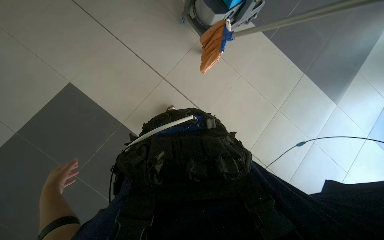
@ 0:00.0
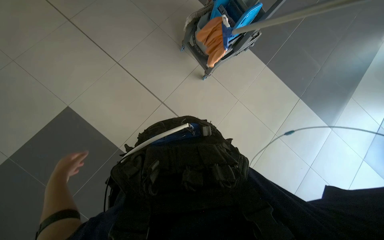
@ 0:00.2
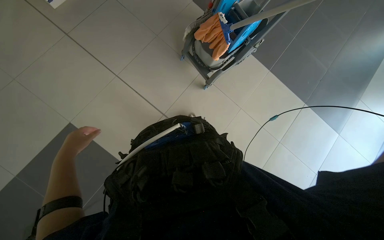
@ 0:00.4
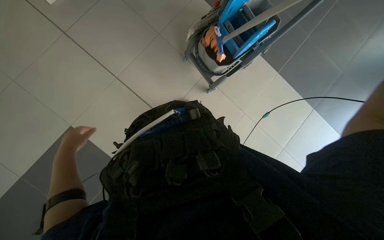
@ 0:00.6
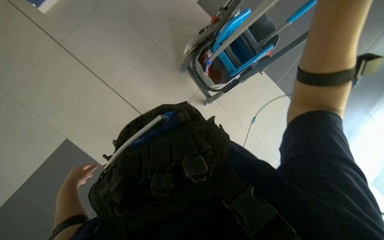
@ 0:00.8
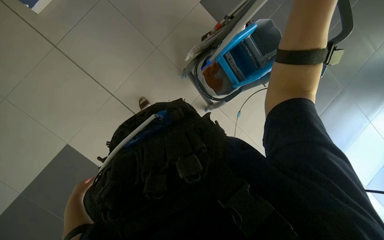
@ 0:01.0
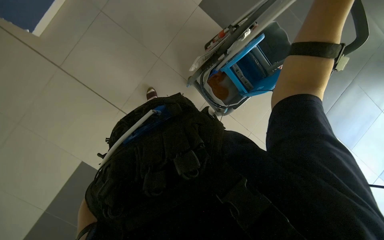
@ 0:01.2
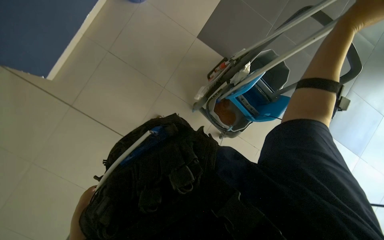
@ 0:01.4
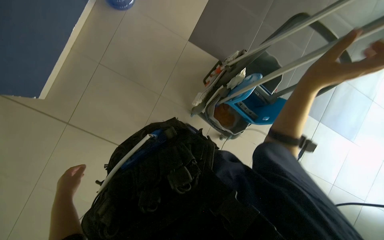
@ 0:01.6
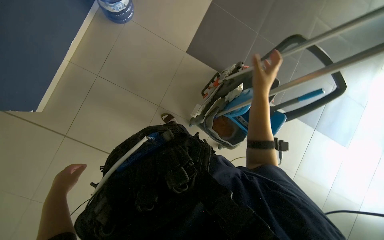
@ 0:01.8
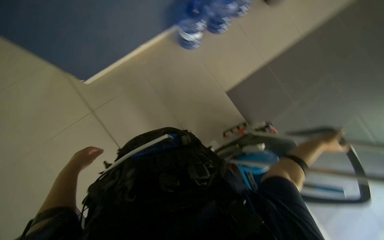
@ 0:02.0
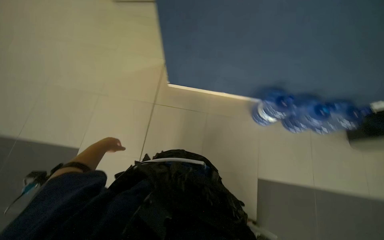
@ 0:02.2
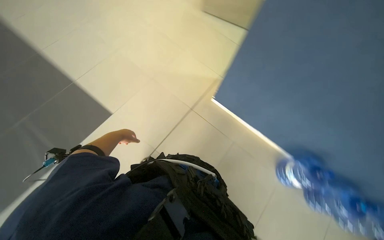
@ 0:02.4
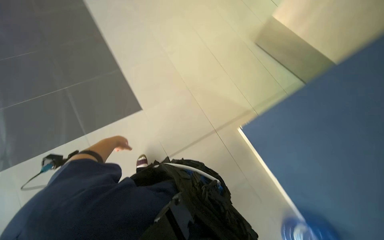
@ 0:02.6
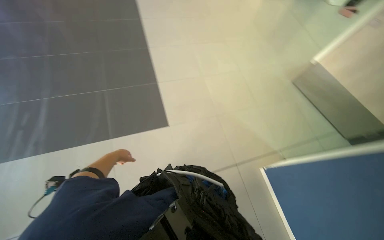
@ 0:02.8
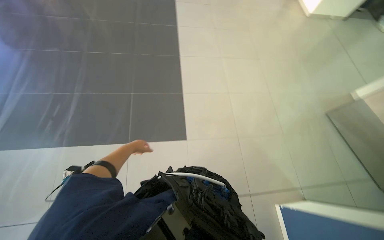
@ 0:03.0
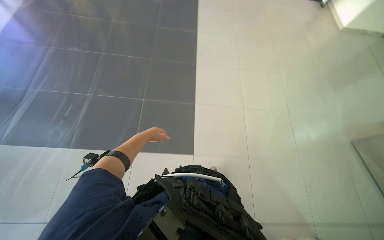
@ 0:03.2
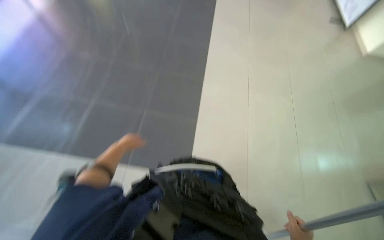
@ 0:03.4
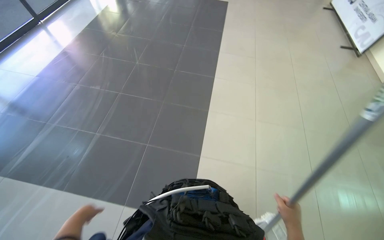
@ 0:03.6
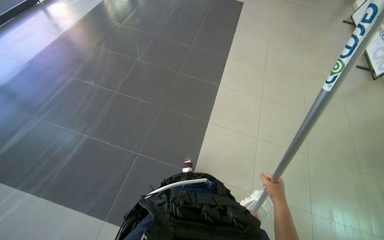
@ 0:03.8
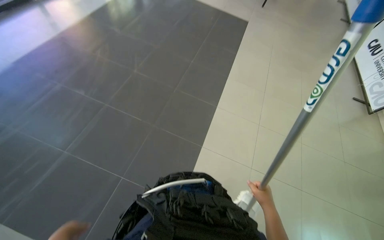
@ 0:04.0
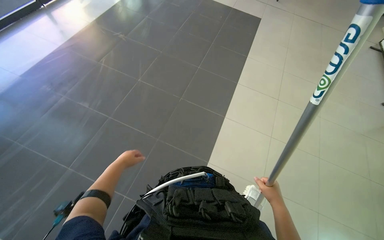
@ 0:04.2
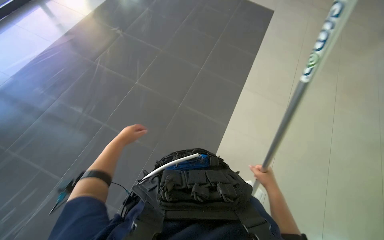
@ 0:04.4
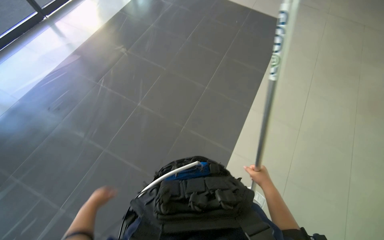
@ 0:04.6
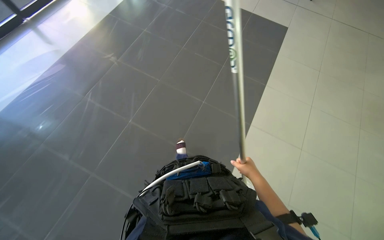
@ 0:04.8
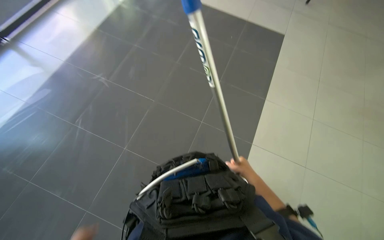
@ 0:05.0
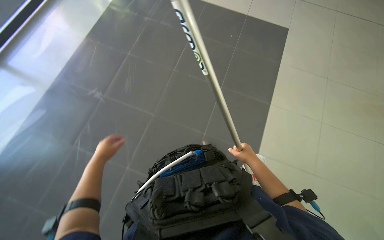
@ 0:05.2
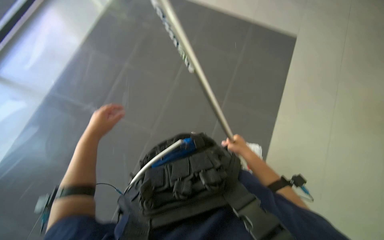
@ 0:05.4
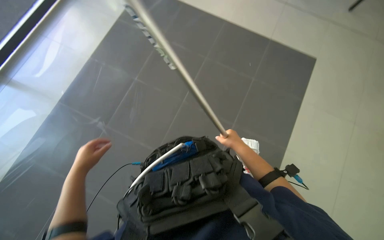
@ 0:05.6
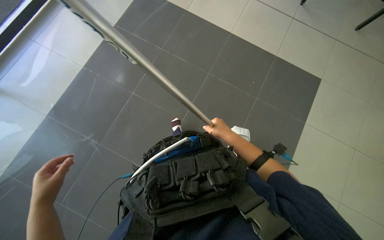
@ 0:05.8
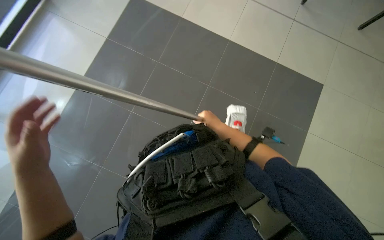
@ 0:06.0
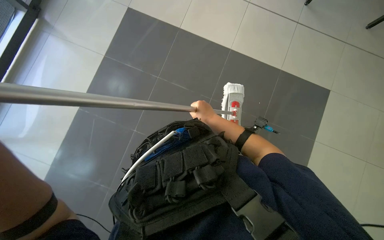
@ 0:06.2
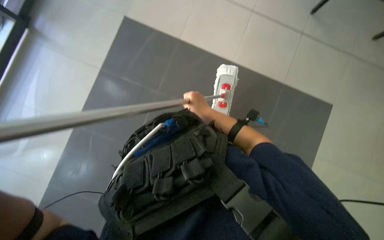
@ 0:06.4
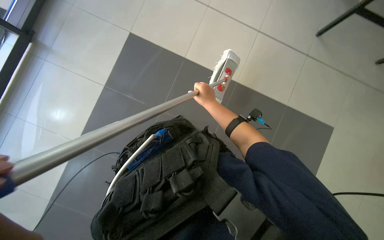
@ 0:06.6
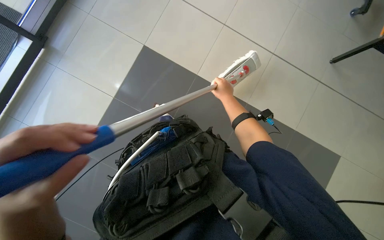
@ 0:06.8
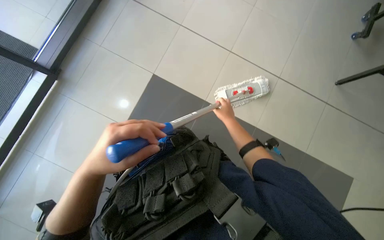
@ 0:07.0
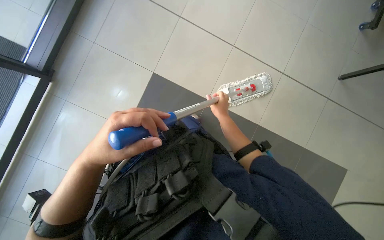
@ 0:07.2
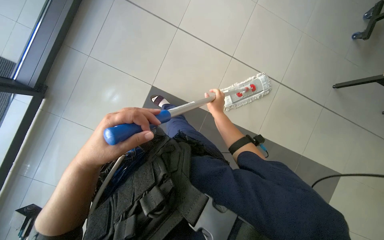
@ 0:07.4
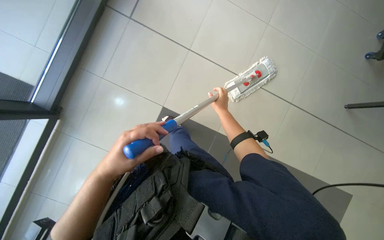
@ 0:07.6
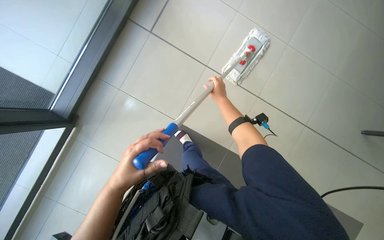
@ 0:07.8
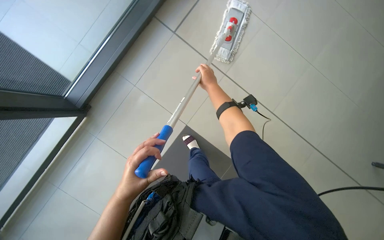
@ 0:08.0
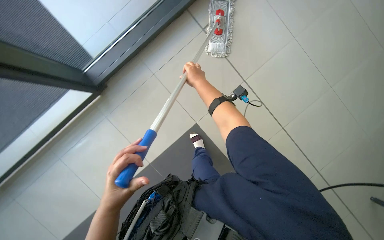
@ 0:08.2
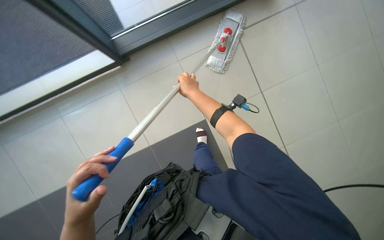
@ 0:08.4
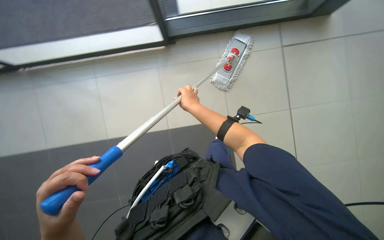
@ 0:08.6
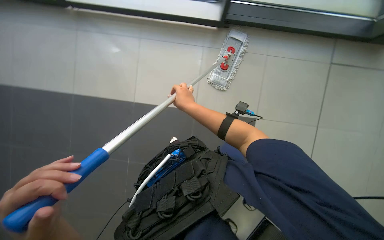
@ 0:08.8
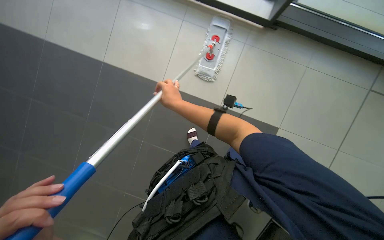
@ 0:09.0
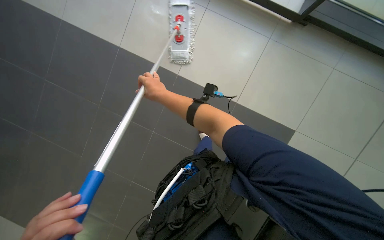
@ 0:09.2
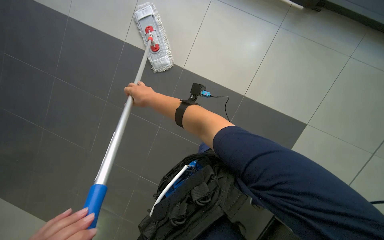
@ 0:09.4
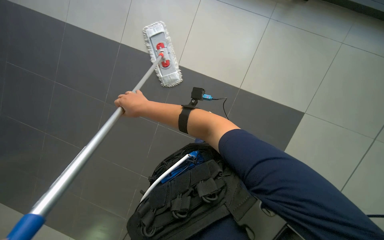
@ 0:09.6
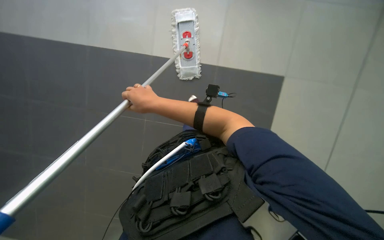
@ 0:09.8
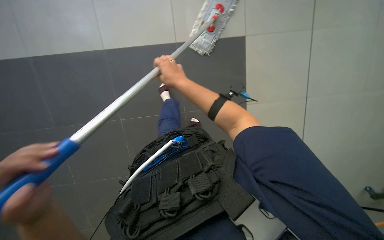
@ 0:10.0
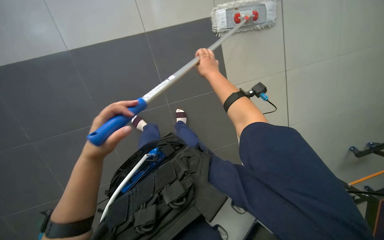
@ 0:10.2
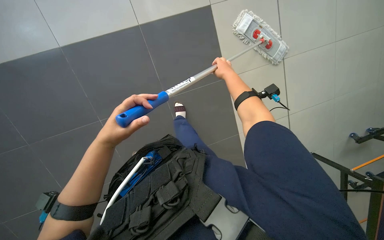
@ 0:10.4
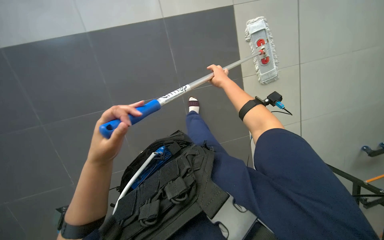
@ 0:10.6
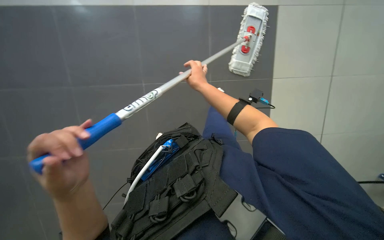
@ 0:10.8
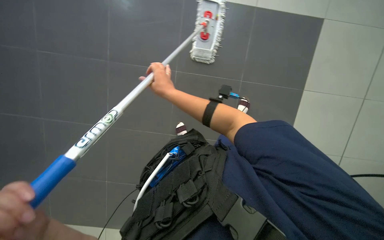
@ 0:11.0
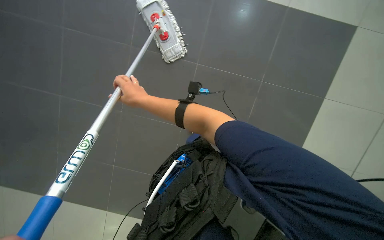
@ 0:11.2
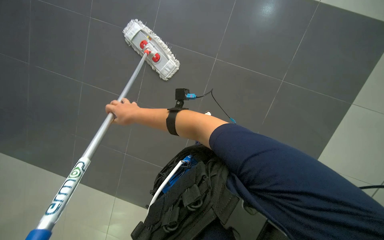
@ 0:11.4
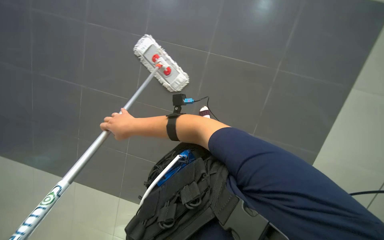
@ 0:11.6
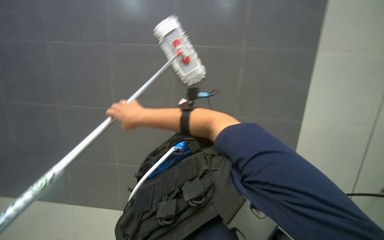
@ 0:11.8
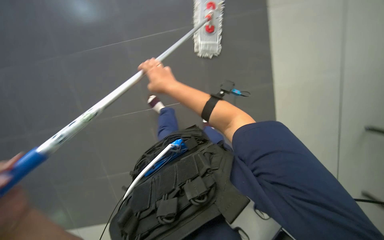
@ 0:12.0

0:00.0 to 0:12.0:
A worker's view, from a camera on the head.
Job: mopping floor.
The whole recording: Mopping floor. The worker continues mopping the tiled floor with a white mop head.
0:00.0 to 0:01.6: The view tips upward by some 25 degrees. The left hand swings up and down the picture, some 25 cm each way, with 2 reversals.
0:01.6 to 0:03.0: The wearer's head swings approximately 140 degrees to the left. The view tips upward by approximately 65 degrees.
0:03.0 to 0:04.4: The camera is carried about 1 m. The head turns to the left by roughly 25 degrees.
0:04.4 to 0:06.0: The head travels approximately 90 cm.
0:07.6 to 0:09.0: The right hand shifts some 15 cm nearer to the camera and to the left.

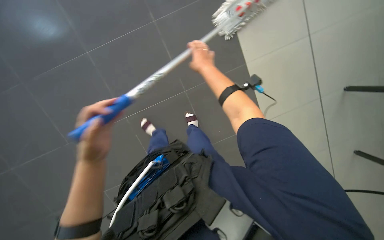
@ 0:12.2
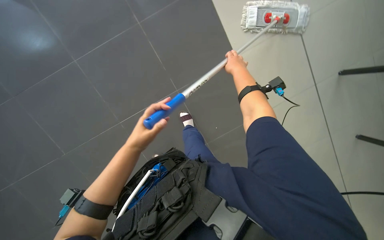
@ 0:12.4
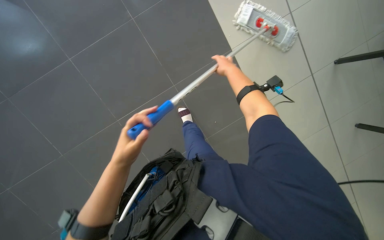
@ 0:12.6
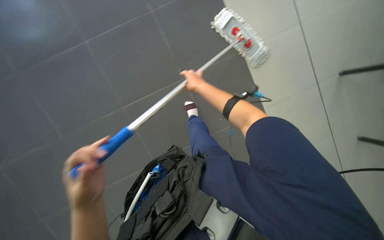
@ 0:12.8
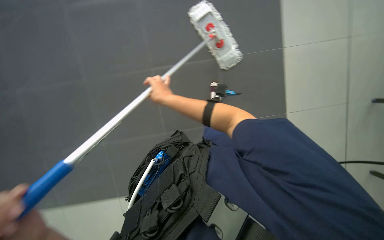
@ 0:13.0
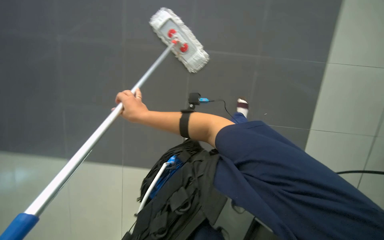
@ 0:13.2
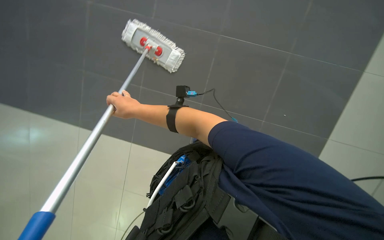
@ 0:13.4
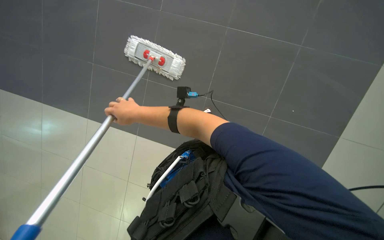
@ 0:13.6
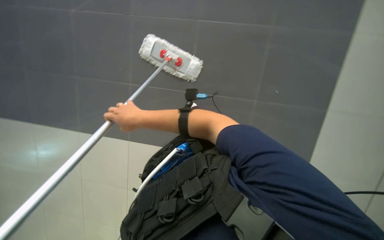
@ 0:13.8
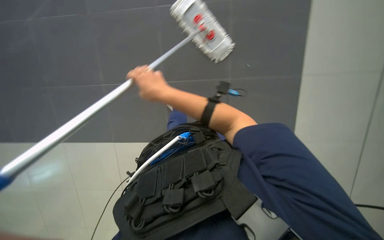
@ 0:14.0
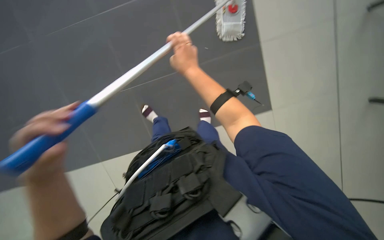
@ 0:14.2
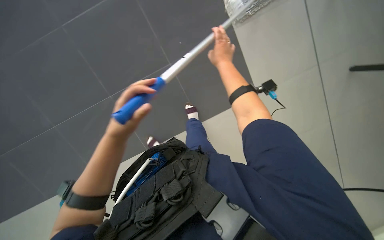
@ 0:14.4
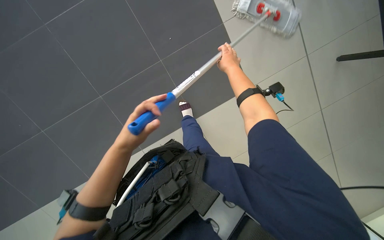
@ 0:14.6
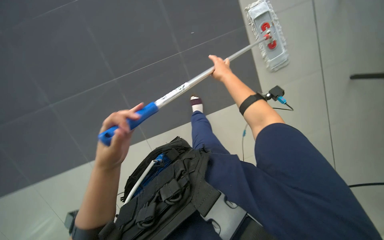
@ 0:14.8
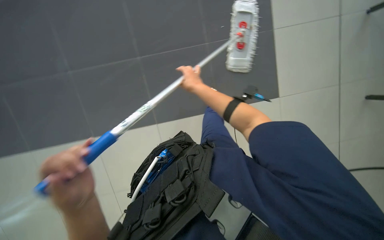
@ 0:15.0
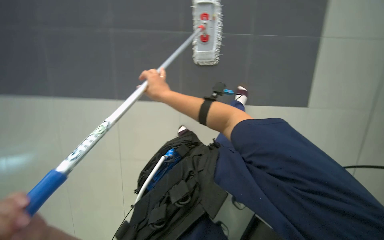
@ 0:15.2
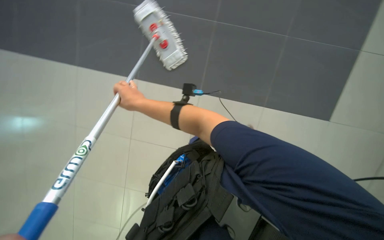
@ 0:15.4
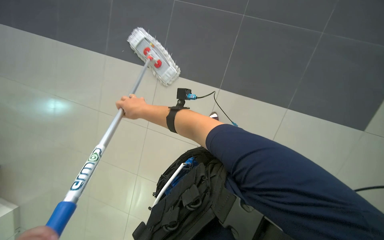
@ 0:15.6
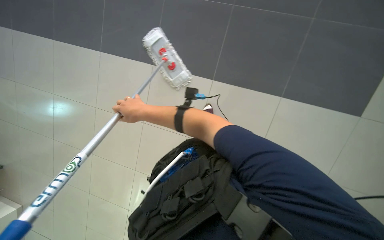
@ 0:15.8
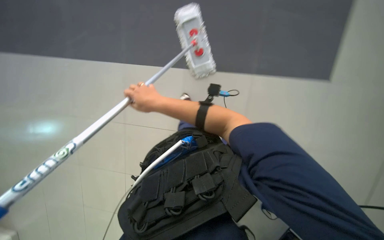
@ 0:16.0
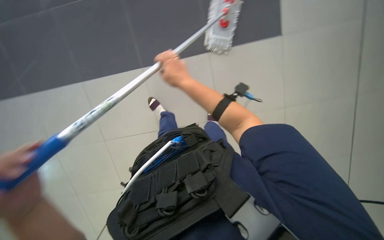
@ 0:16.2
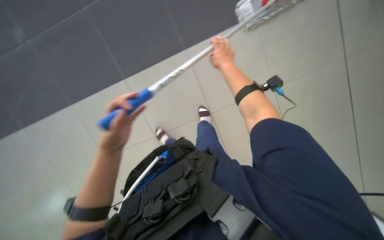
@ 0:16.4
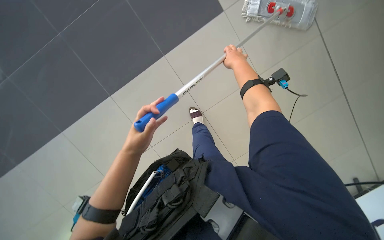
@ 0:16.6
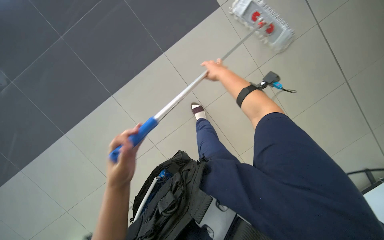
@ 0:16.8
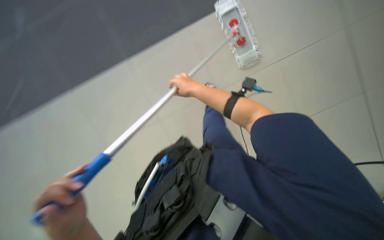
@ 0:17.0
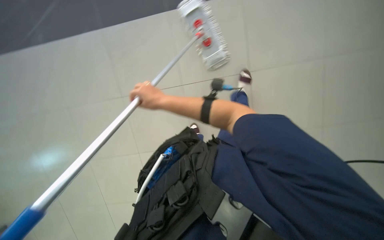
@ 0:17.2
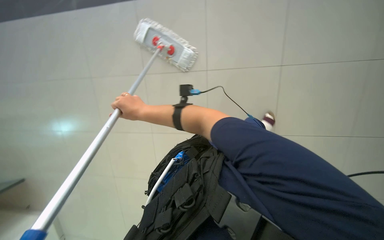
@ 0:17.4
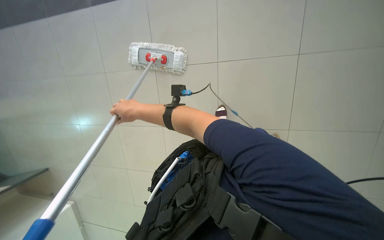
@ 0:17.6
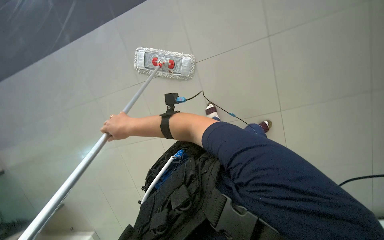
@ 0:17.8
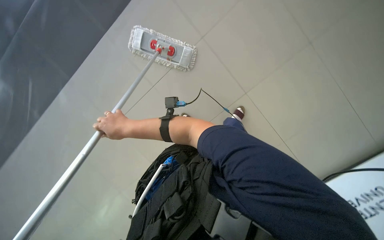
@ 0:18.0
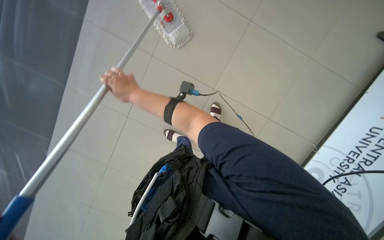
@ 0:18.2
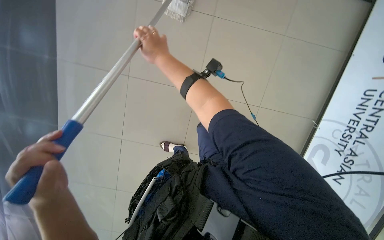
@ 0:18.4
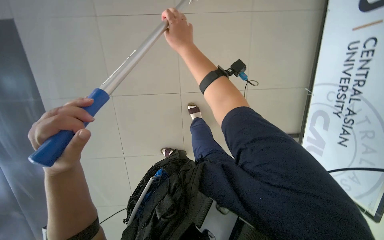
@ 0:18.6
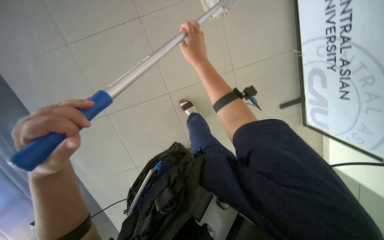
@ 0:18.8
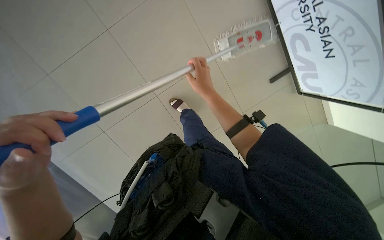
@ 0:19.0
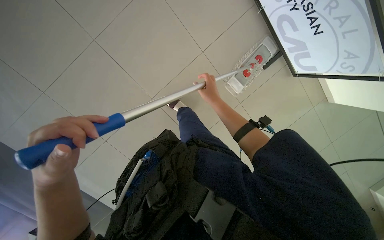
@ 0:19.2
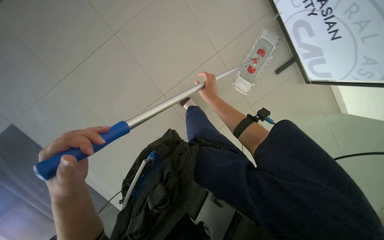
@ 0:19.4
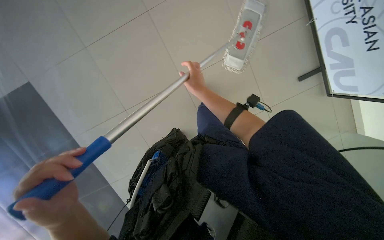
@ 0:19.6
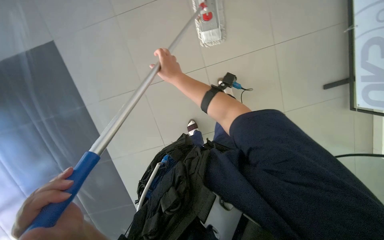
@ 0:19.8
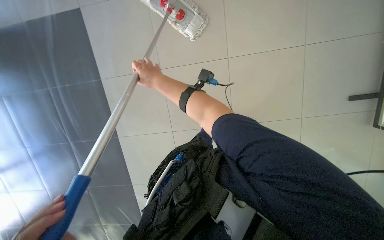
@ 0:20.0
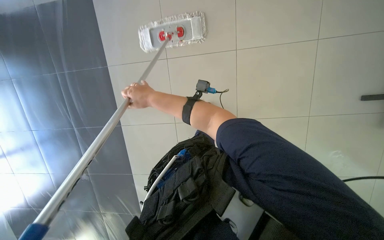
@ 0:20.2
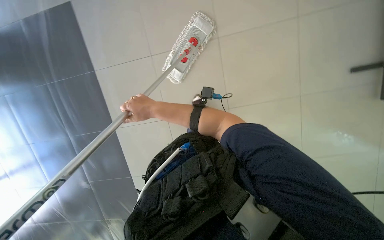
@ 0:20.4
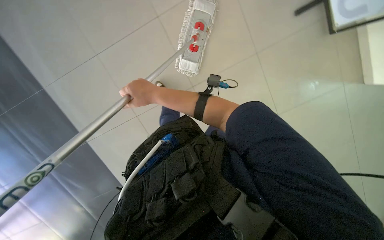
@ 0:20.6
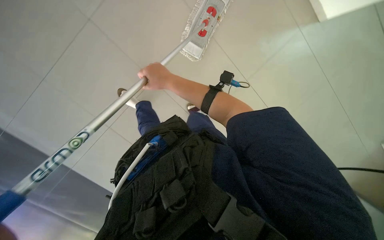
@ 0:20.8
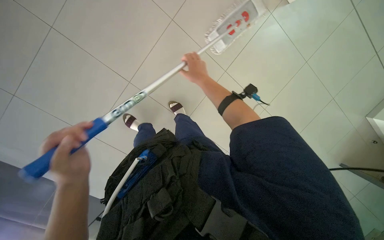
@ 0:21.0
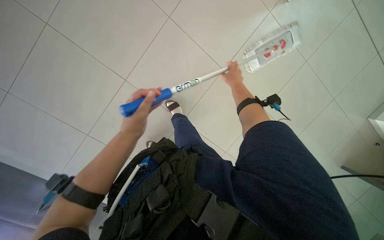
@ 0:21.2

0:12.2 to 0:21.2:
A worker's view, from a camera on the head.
Job: mopping floor.
The whole recording: Mopping floor. The worker continues mopping the tiled floor with a white mop head.
0:12.2 to 0:13.8: The view swings about 25 degrees to the right.
0:13.8 to 0:15.2: The right hand goes to the right and returns, roughly 35 cm each way.
0:15.2 to 0:16.6: The right hand moves up the picture, about 15 cm.
0:16.6 to 0:18.2: The right hand is displaced to the left and down the picture by some 60 cm.
0:18.2 to 0:19.8: The view tips downward by approximately 20 degrees.
0:19.8 to 0:21.2: The right hand is displaced to the right and farther from the camera by roughly 30 cm.
